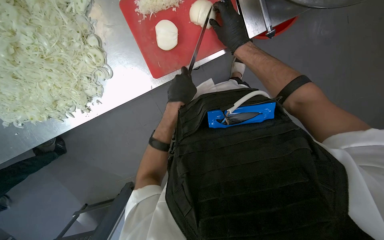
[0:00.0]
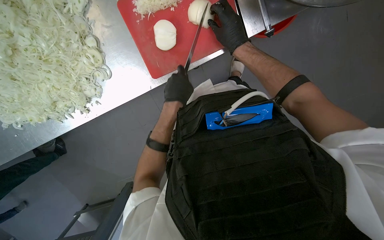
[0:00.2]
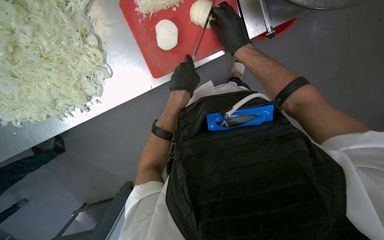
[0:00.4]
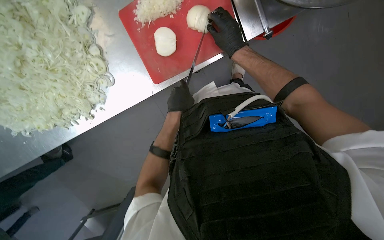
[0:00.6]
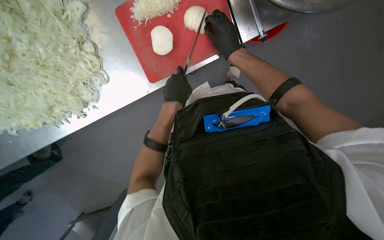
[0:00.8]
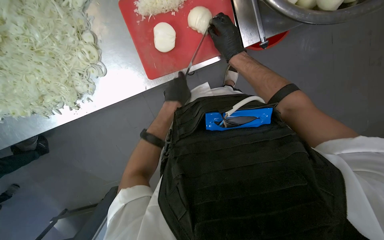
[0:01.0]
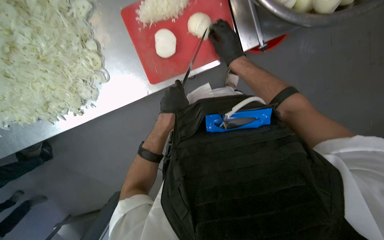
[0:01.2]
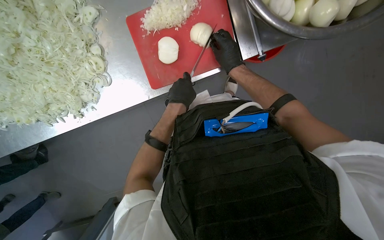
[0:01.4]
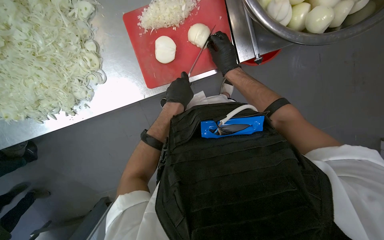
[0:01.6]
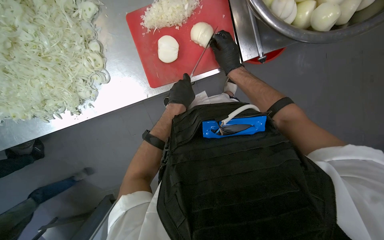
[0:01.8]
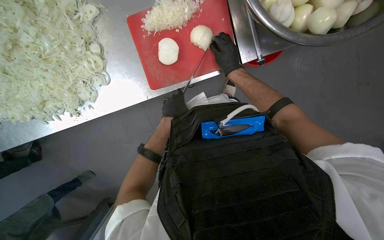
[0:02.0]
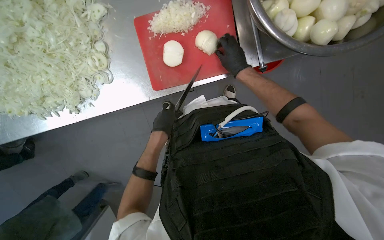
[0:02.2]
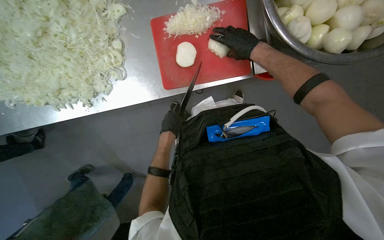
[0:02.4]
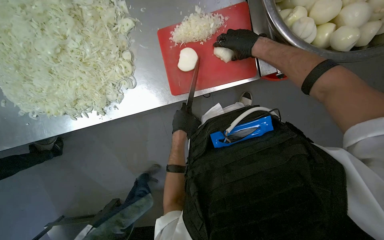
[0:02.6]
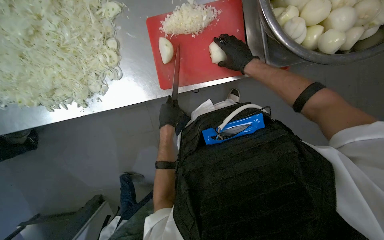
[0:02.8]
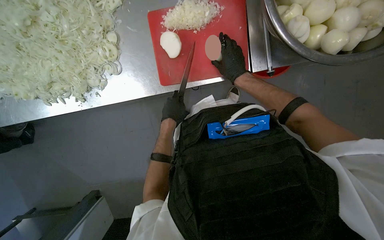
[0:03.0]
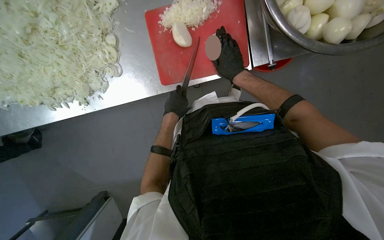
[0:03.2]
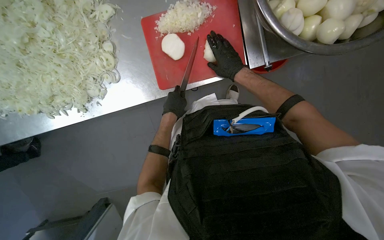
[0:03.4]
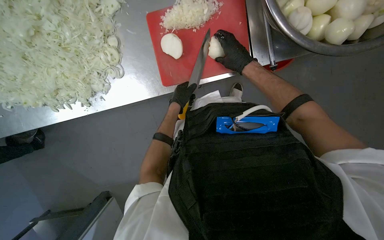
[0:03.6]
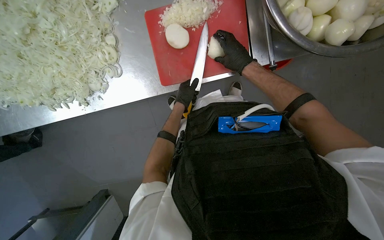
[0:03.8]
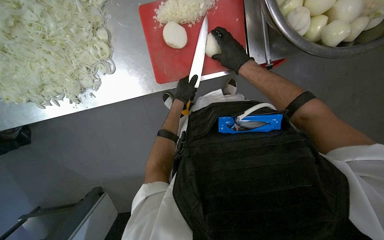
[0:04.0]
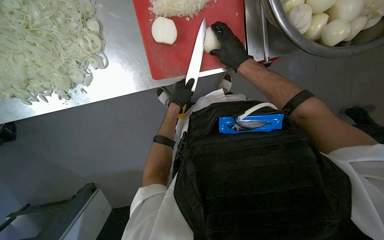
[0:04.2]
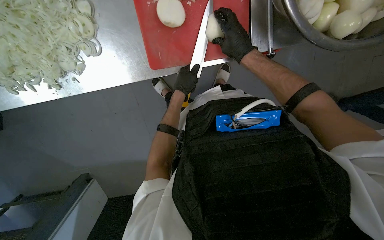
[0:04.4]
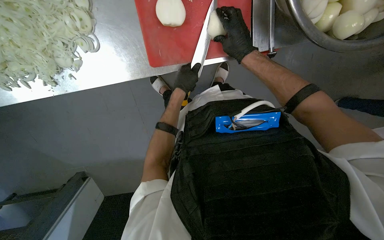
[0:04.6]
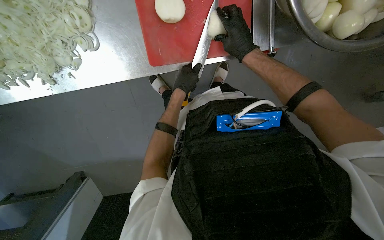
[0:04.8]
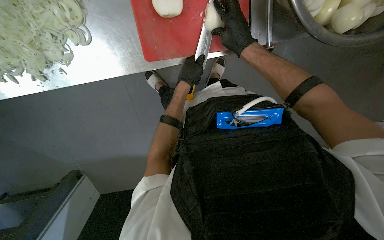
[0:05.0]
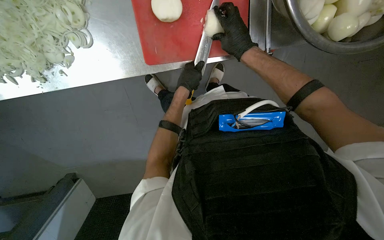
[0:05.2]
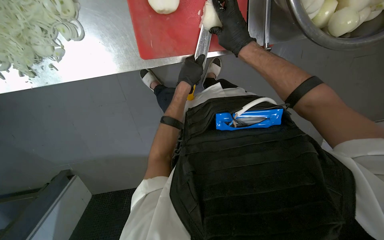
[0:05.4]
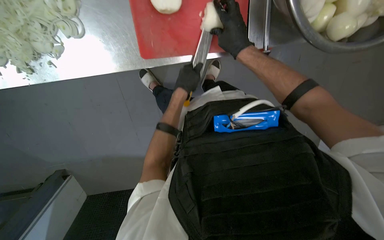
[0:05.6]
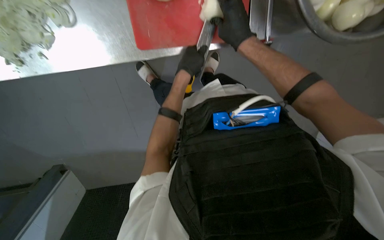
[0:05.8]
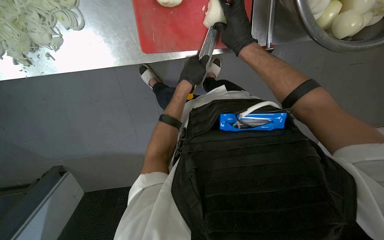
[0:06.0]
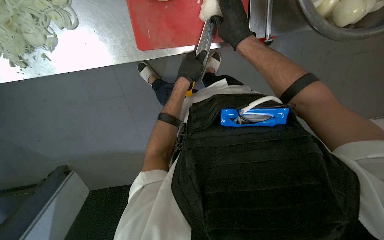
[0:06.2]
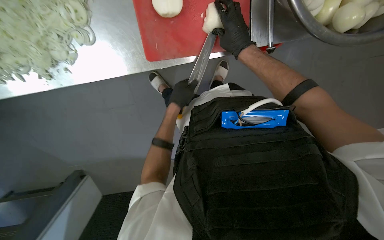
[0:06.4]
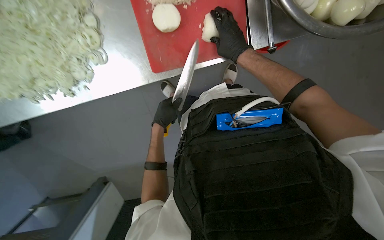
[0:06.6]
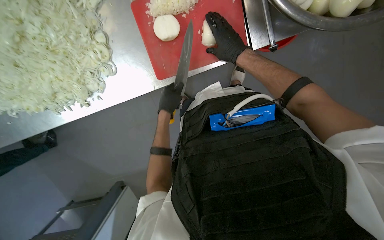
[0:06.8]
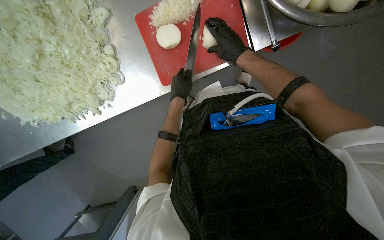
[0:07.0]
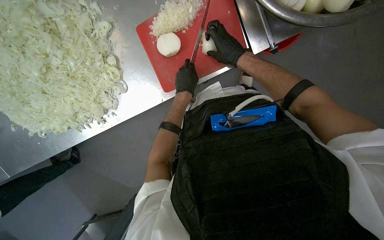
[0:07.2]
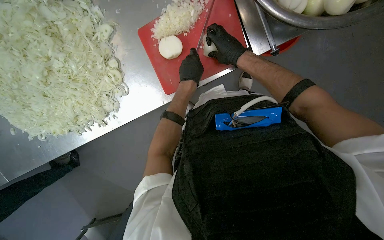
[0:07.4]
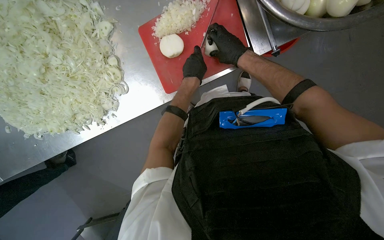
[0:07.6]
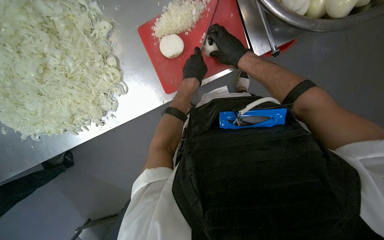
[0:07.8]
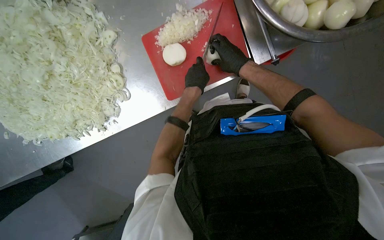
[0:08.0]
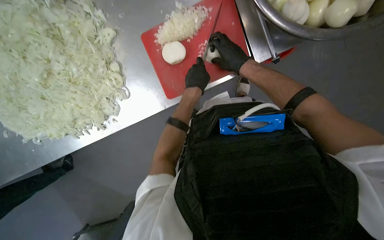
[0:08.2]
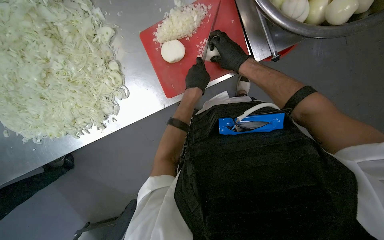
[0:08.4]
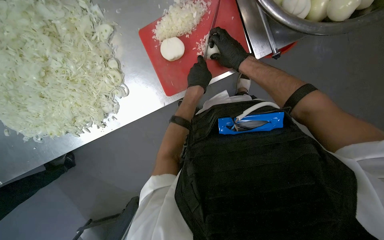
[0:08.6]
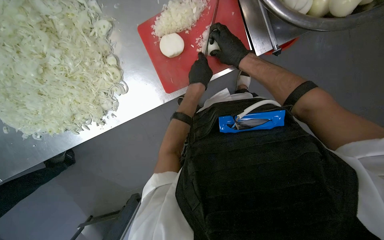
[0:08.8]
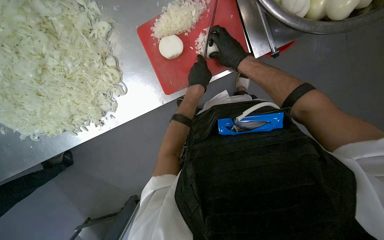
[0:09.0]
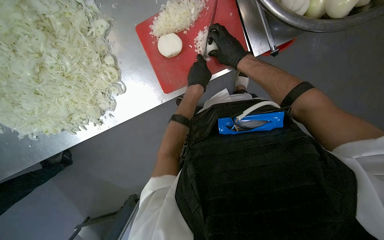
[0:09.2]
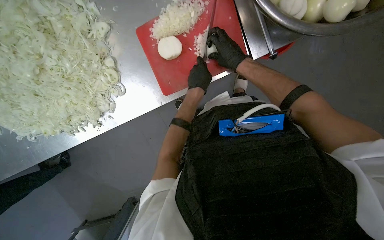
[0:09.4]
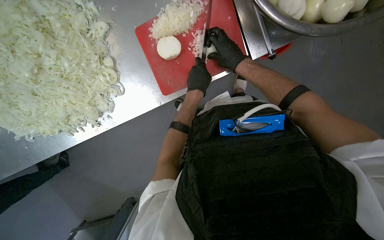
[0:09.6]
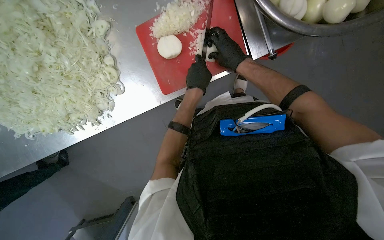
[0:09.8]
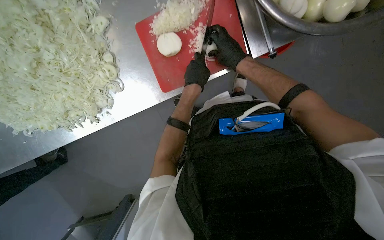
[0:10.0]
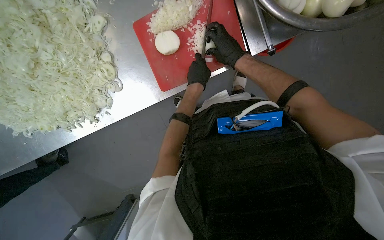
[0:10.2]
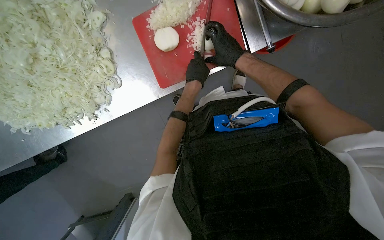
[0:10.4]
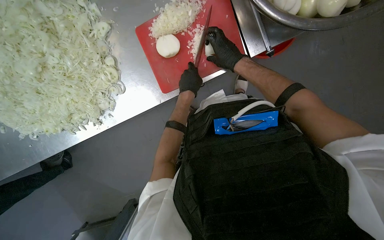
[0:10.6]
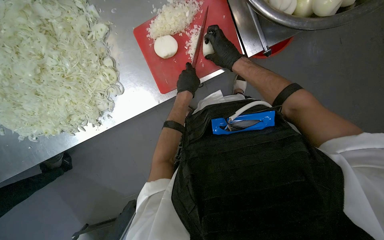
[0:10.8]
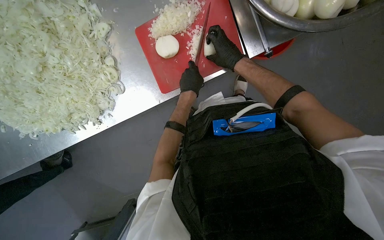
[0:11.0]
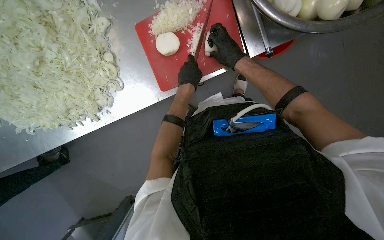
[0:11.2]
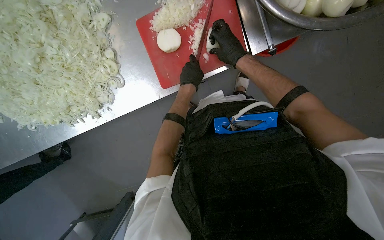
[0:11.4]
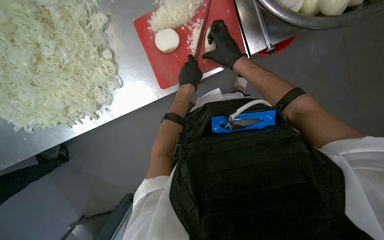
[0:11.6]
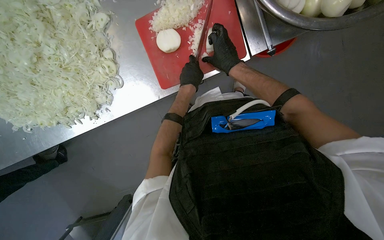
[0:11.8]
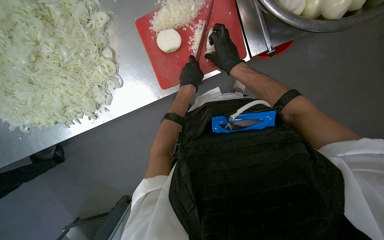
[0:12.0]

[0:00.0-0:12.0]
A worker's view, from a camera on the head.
Job: preparing food.
The whole recording: Preparing onions on cutting board. The worker slices and dices peeled onions on a red cutting board.
0:00.0 to 0:01.6: The hands are busy where they are.
0:01.6 to 0:03.0: The left hand heads down the picture, covering roughly 20 cm.
0:04.4 to 0:06.0: The hands are busy where they are.
0:06.0 to 0:07.6: The view pans to the left by some 20 degrees. The left hand travels down the picture and back again, some 10 cm each way.
0:07.6 to 0:12.0: The hands stay close to where they were, moving slightly.

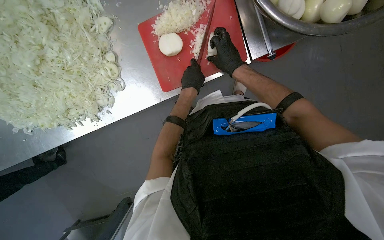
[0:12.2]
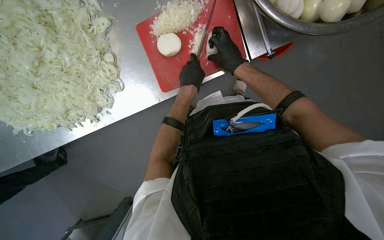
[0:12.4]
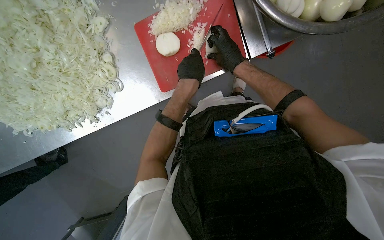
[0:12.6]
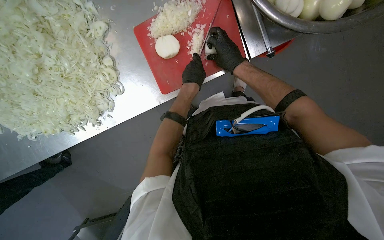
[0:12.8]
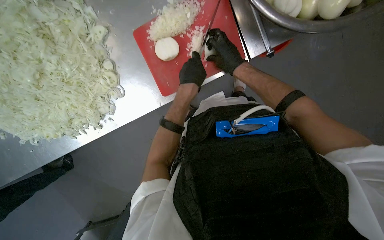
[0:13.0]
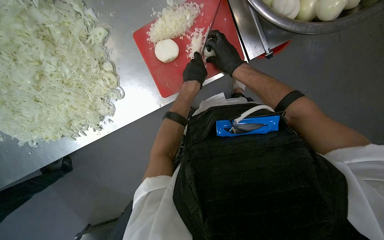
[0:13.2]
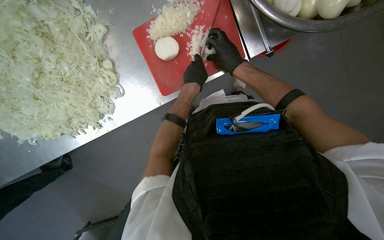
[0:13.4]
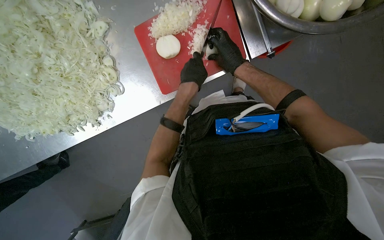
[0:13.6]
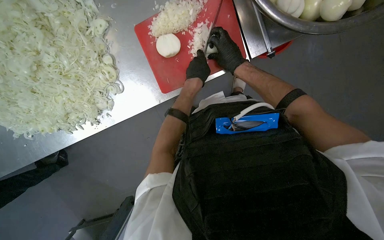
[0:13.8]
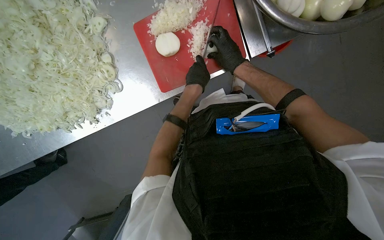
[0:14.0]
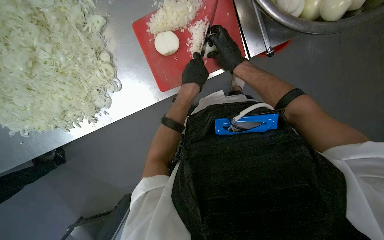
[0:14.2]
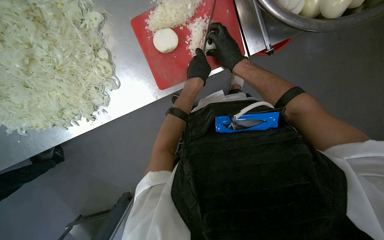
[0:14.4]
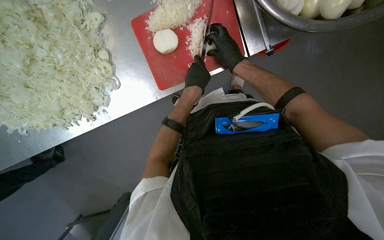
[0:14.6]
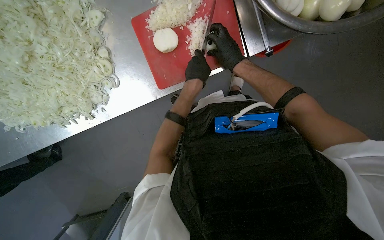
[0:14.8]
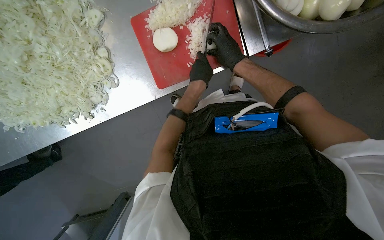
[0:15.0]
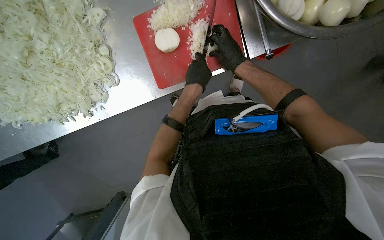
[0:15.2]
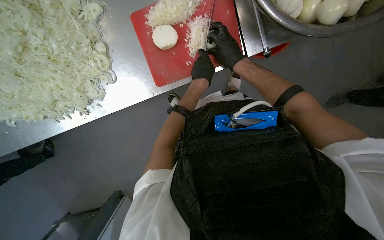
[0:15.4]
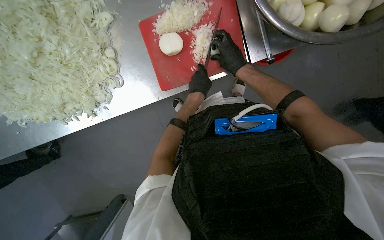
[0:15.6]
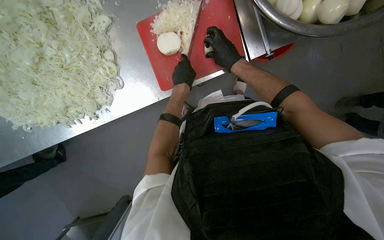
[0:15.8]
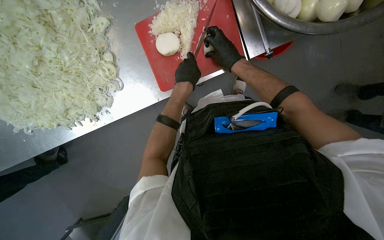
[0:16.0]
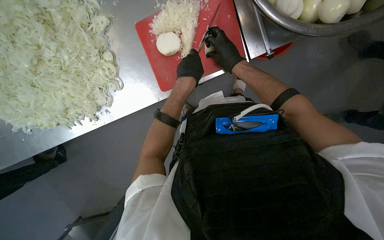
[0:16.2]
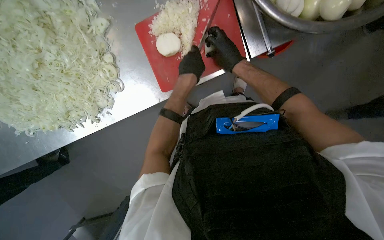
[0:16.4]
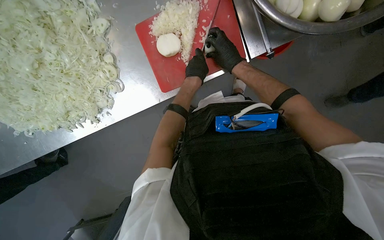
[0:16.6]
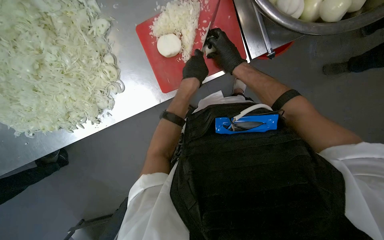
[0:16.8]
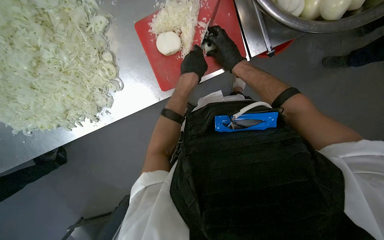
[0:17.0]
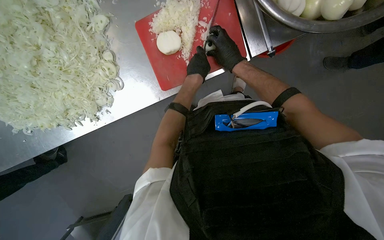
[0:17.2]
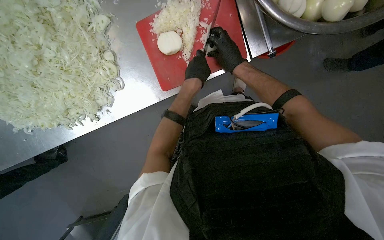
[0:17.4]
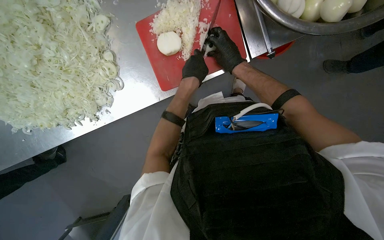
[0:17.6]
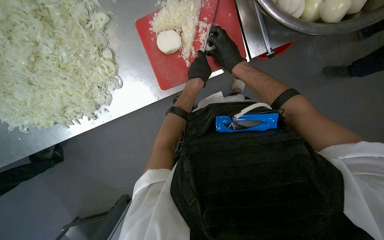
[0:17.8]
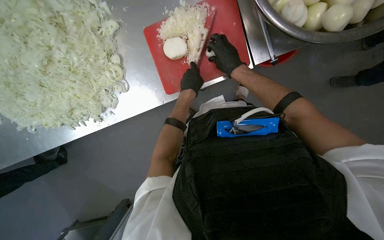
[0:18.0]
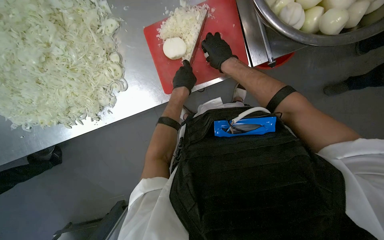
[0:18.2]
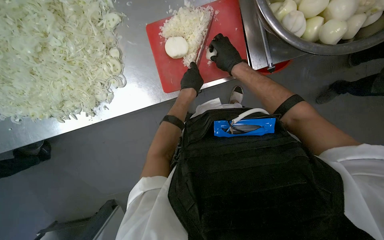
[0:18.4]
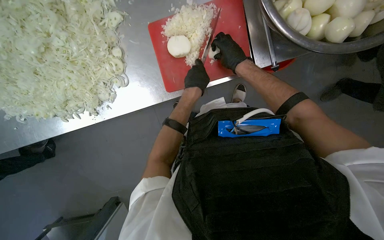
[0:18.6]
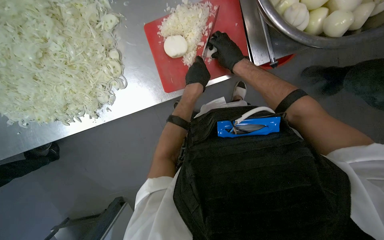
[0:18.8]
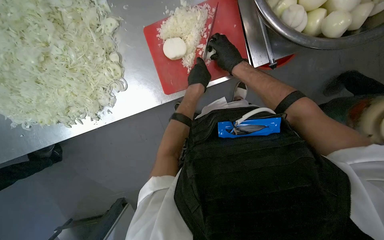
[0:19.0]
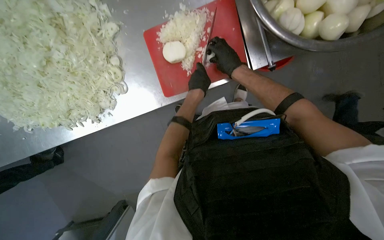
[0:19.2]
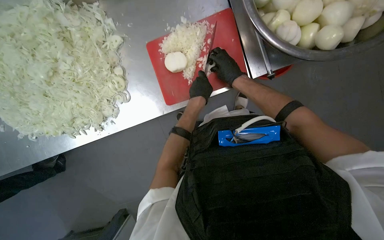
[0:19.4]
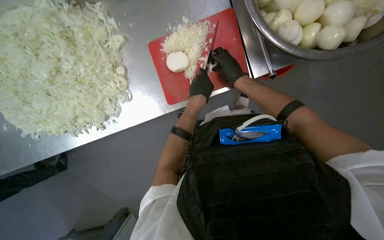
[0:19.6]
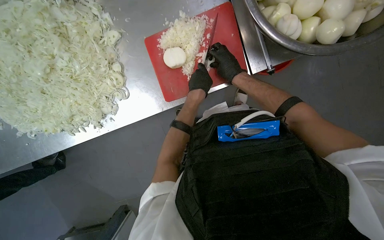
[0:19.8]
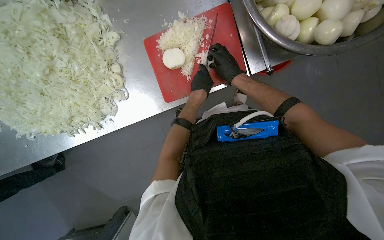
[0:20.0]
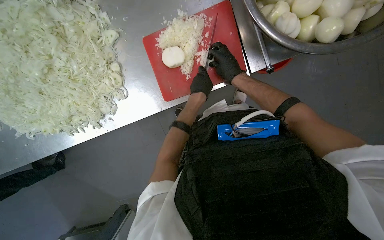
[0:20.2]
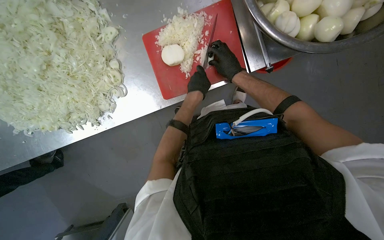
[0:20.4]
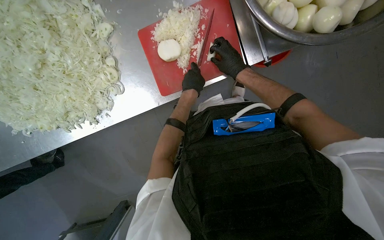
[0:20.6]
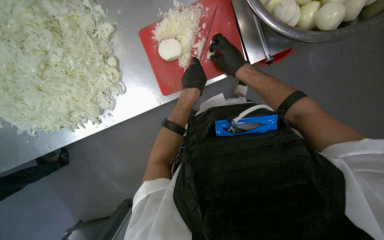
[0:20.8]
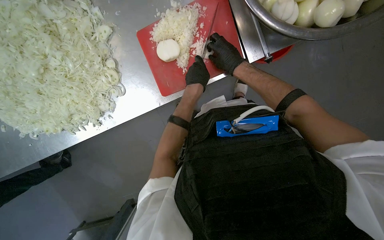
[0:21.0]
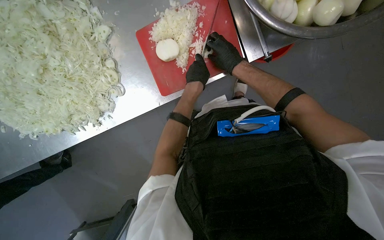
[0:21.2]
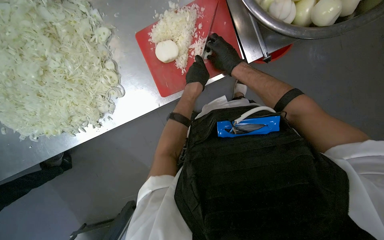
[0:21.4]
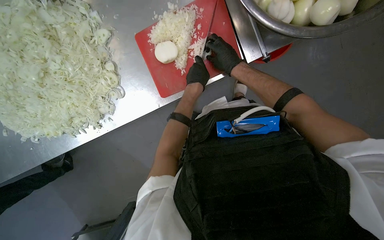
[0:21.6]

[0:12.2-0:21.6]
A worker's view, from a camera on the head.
Job: preparing food.
The whole recording: Preparing onions on cutting board. The worker slices and dices peeled onions on a red cutting board.
0:12.2 to 0:21.6: The hands stay close to where they were, moving slightly.
